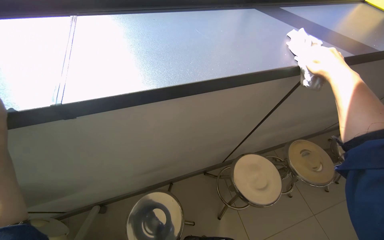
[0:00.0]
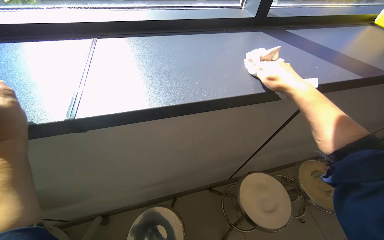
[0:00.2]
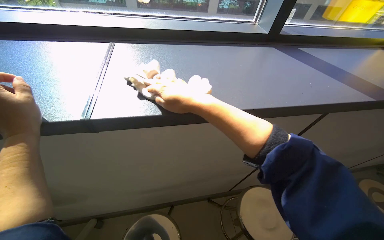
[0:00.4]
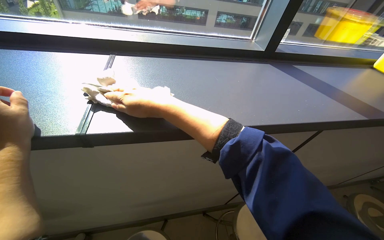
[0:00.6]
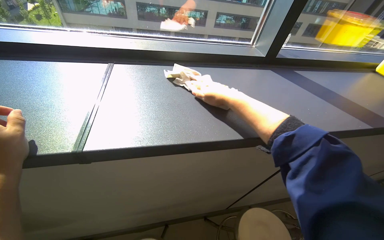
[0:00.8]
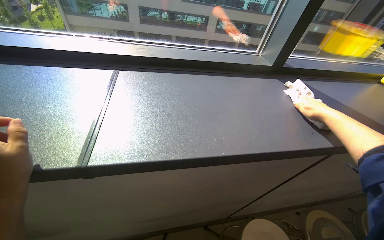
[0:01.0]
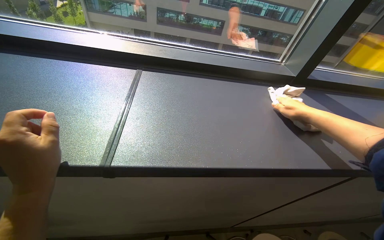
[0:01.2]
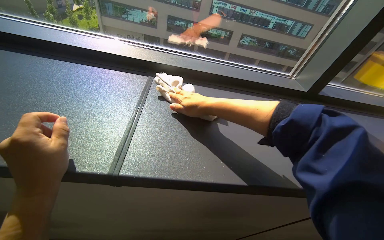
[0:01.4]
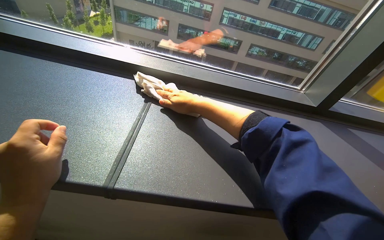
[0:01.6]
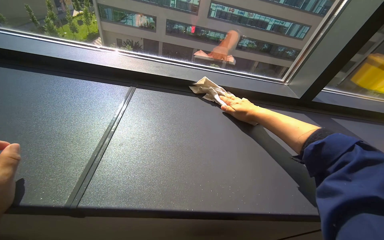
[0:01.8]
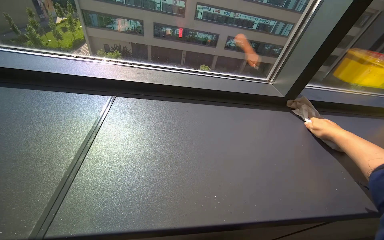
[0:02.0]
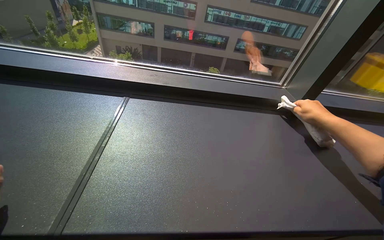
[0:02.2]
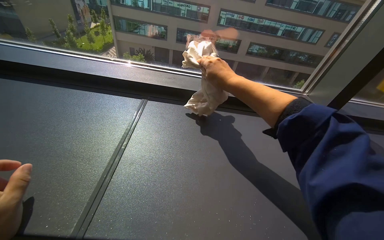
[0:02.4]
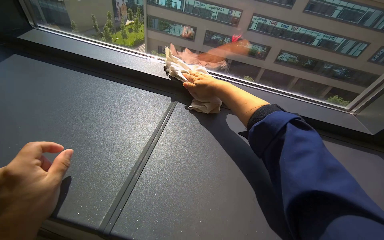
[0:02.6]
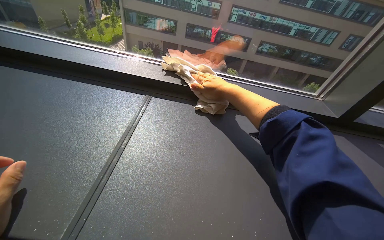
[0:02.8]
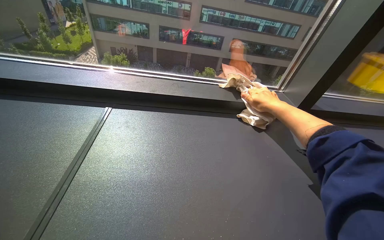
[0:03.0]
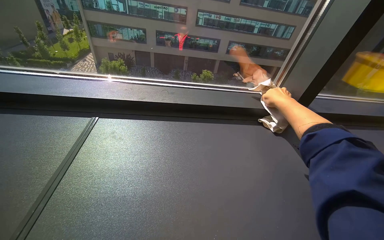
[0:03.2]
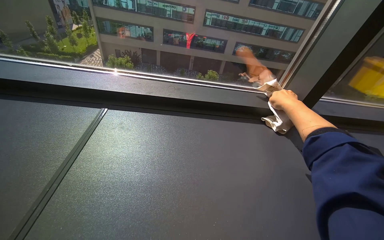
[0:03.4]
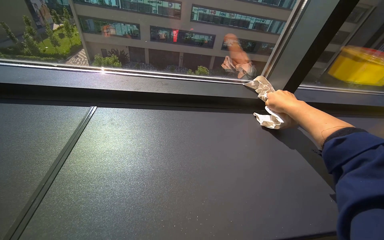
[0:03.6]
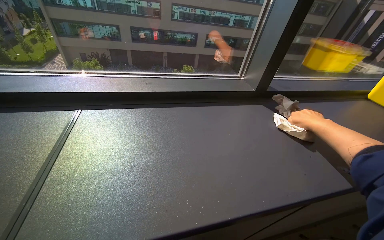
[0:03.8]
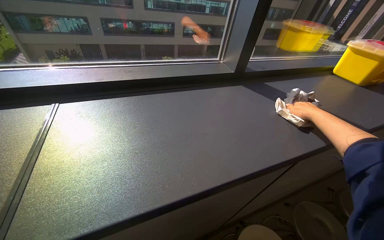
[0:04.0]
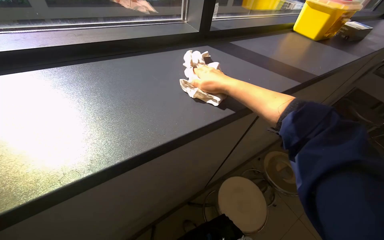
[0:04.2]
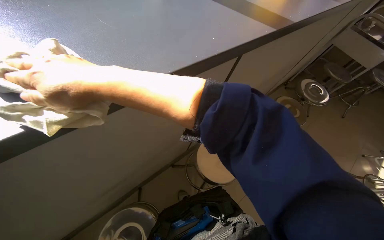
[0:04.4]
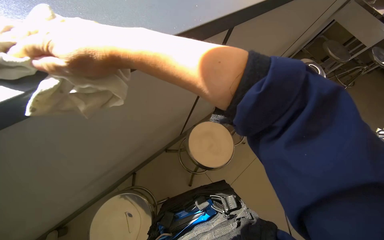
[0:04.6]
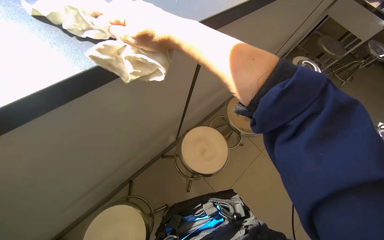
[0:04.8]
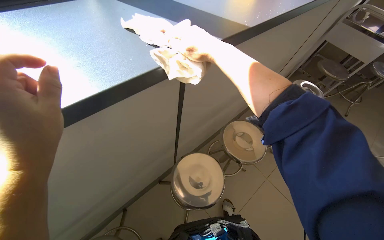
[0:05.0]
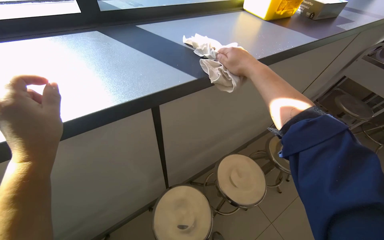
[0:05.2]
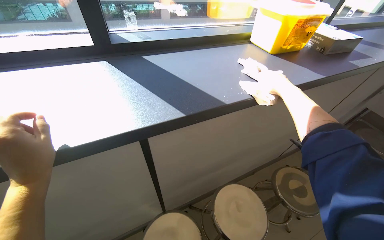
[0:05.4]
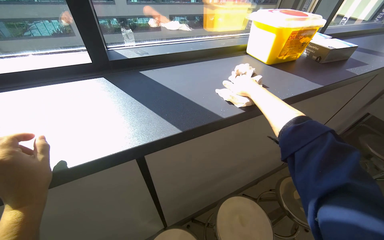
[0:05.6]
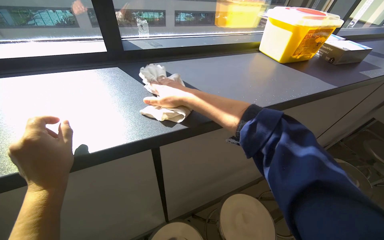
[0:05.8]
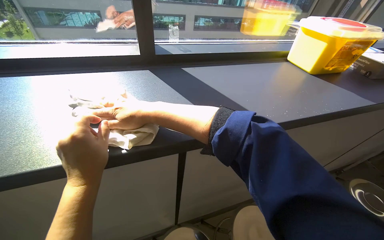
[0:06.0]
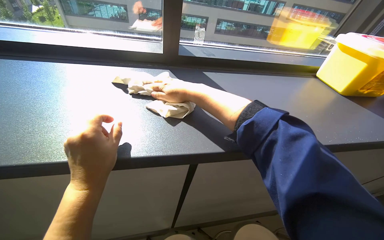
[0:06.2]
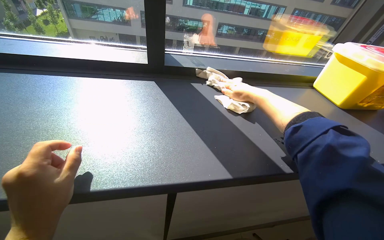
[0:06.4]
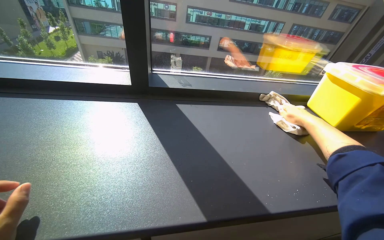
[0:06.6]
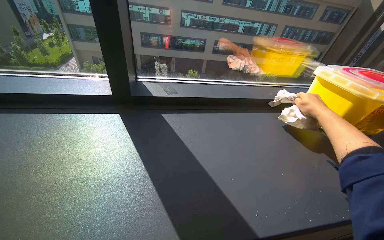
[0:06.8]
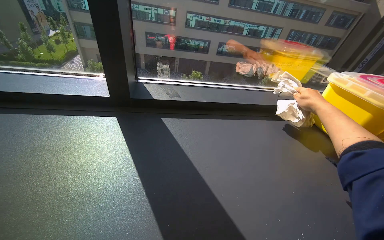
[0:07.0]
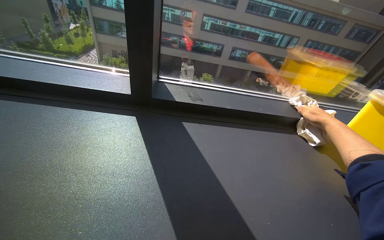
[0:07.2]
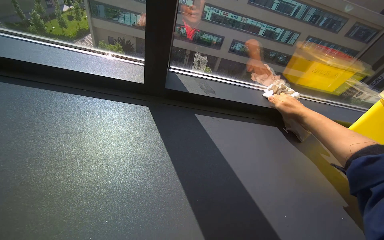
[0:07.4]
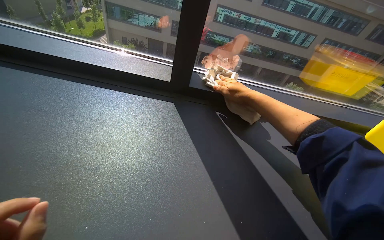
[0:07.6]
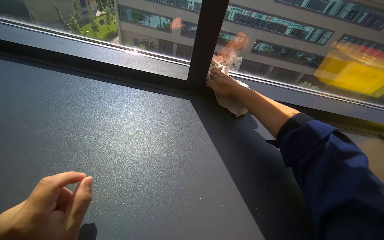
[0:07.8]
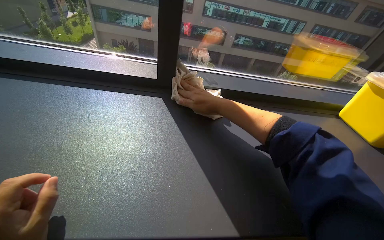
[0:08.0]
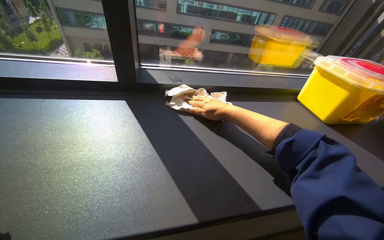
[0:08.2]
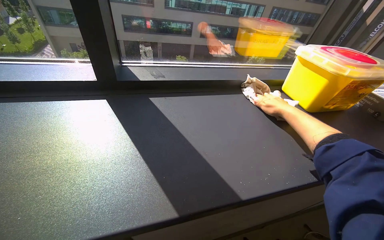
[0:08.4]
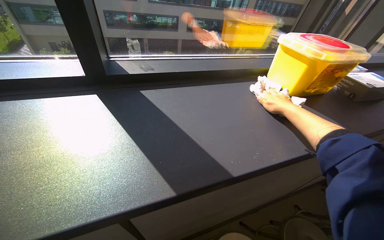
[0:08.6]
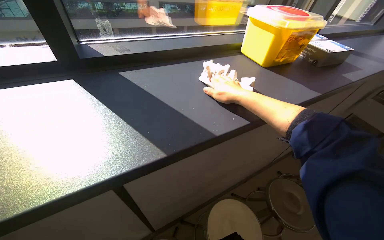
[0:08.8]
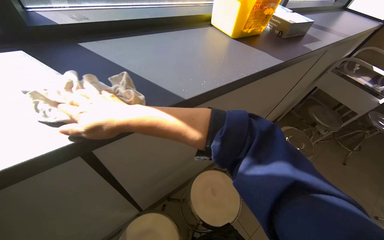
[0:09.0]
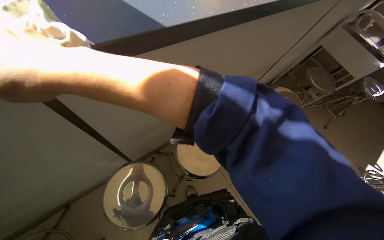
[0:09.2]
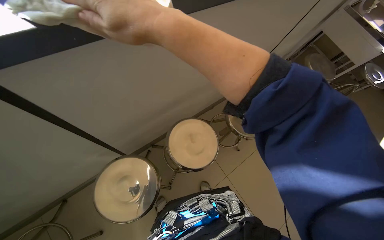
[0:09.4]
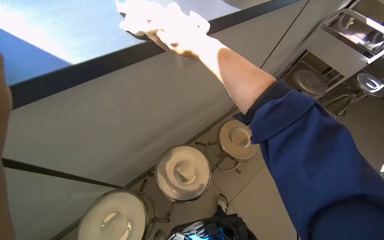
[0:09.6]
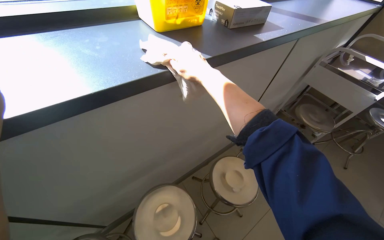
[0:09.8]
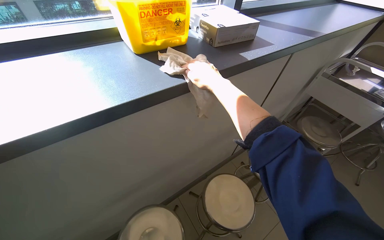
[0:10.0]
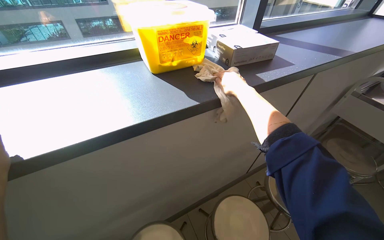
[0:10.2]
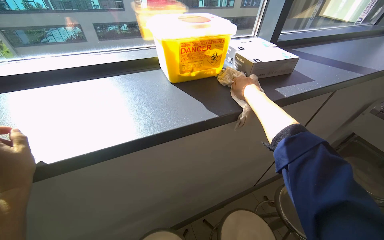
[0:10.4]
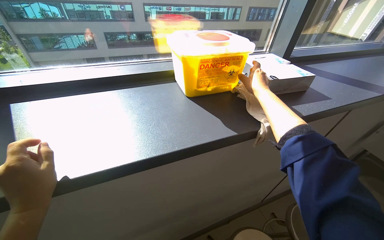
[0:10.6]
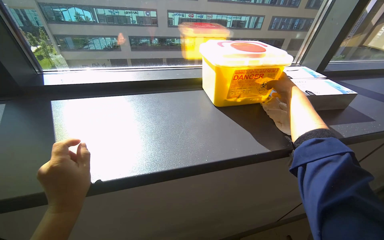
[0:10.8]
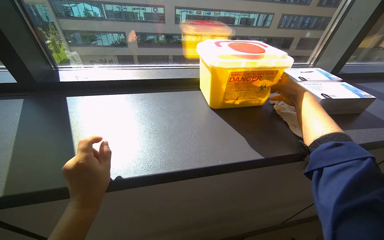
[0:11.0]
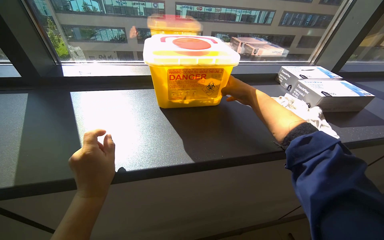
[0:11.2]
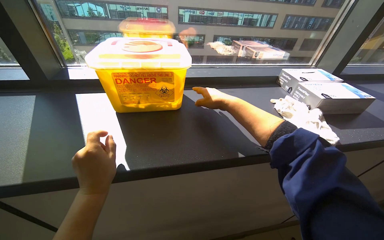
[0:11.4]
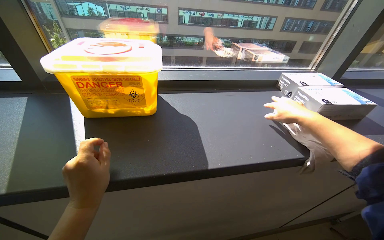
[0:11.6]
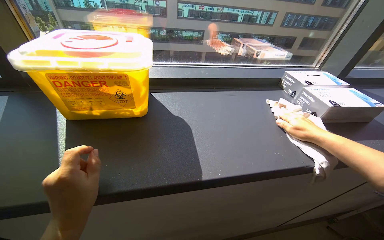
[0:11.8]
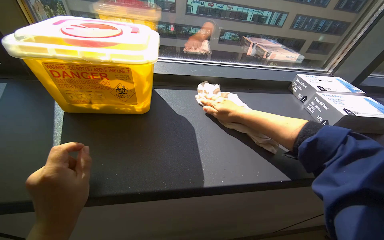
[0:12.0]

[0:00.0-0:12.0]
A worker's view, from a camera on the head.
Job: wiping surfaces.
The whole recording: Wiping laboratory counter. The worker wipes the long laboratory counter with a cloth, moving items to clean underneath them.
0:00.0 to 0:01.6: The view tips upward by roughly 20 degrees.
0:03.0 to 0:04.4: The head turns to the right by some 35 degrees. The camera pitches downward, by roughly 20 degrees.
0:04.4 to 0:06.0: The head rotates some 20 degrees to the left. The camera pitches upward, by about 20 degrees. The right hand moves some 50 cm to the right and comes back.
0:06.0 to 0:07.6: The right hand moves to the right, about 20 cm.
0:07.6 to 0:09.0: The head rotates some 40 degrees to the right. The view tilts approximately 10 degrees downward.
0:10.4 to 0:12.0: The right hand goes left and right, approximately 25 cm each way, reversing 2 times.

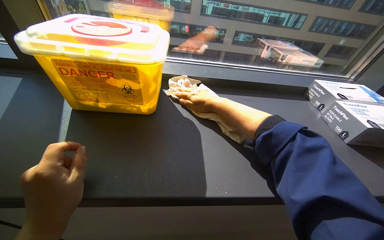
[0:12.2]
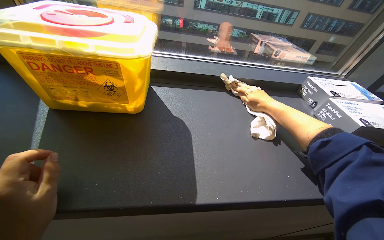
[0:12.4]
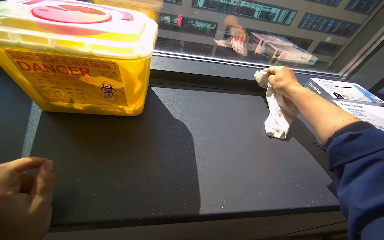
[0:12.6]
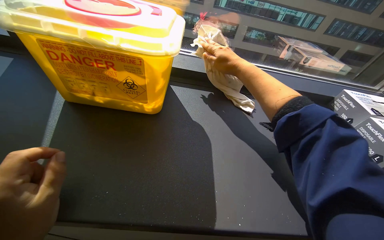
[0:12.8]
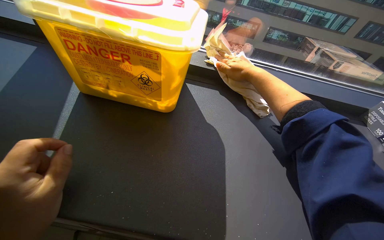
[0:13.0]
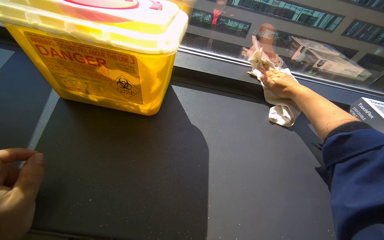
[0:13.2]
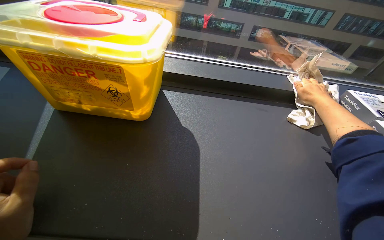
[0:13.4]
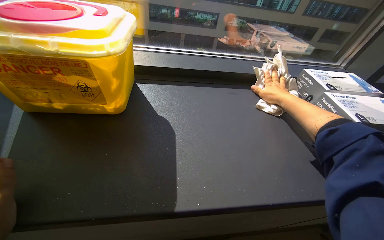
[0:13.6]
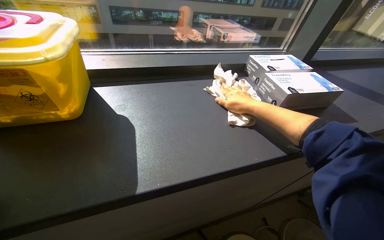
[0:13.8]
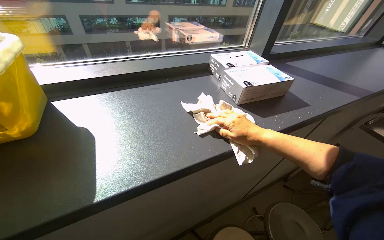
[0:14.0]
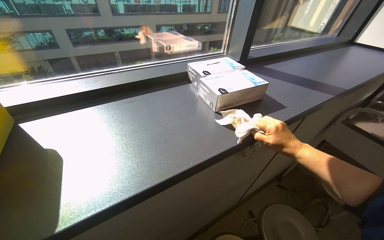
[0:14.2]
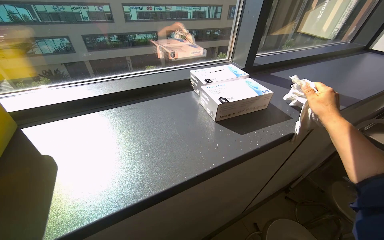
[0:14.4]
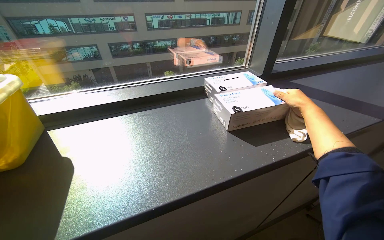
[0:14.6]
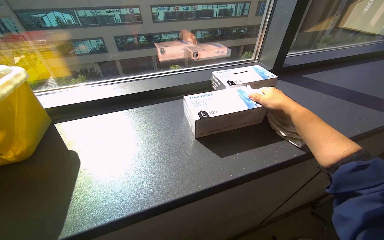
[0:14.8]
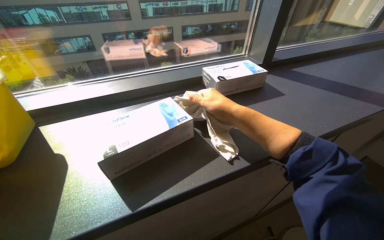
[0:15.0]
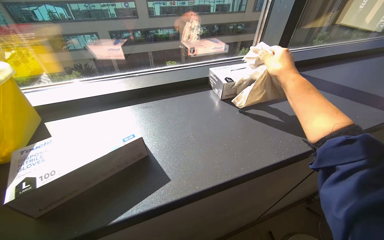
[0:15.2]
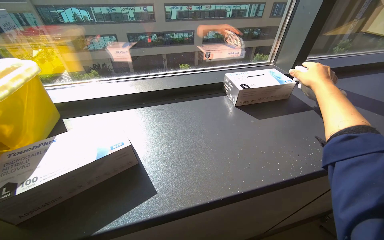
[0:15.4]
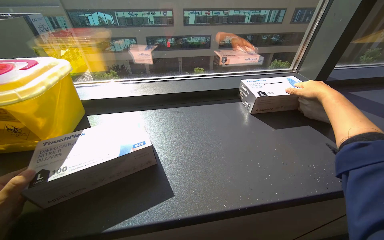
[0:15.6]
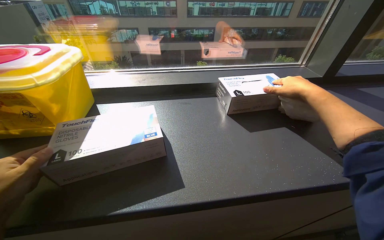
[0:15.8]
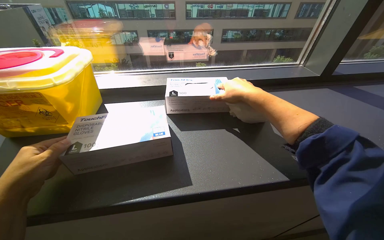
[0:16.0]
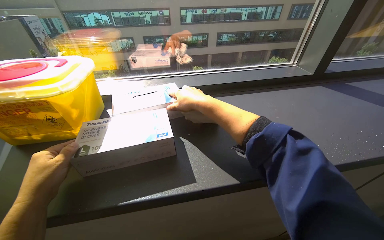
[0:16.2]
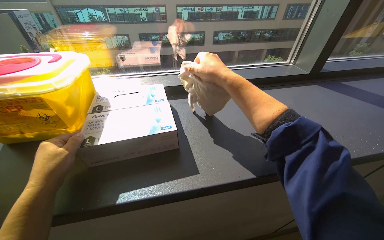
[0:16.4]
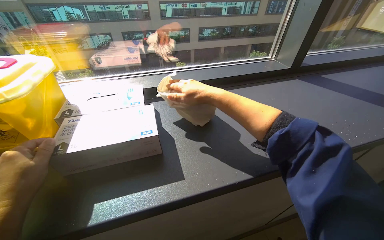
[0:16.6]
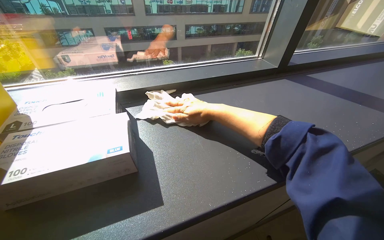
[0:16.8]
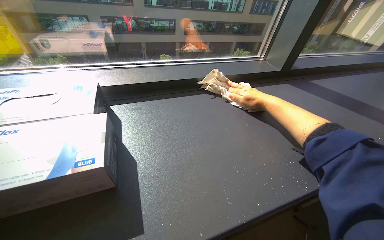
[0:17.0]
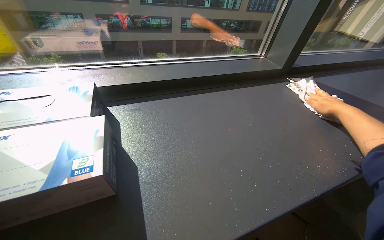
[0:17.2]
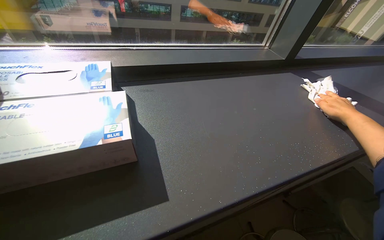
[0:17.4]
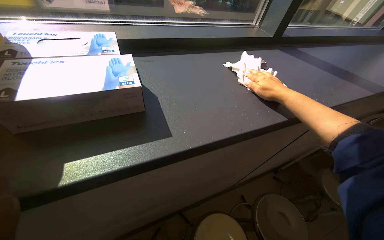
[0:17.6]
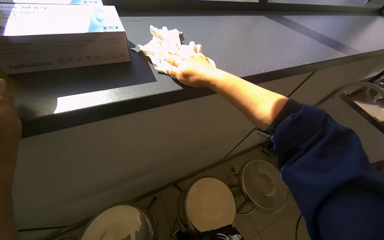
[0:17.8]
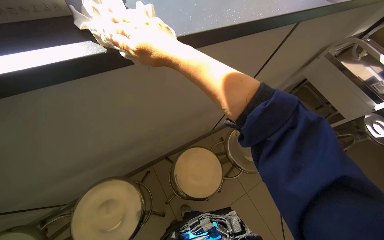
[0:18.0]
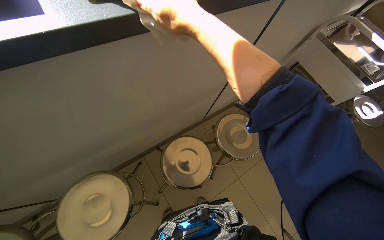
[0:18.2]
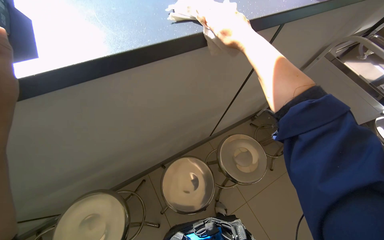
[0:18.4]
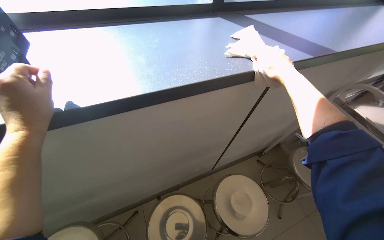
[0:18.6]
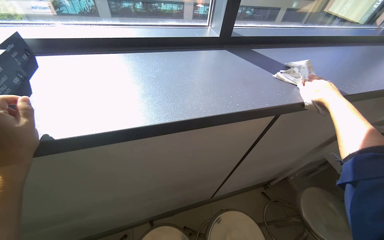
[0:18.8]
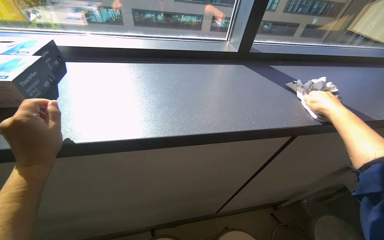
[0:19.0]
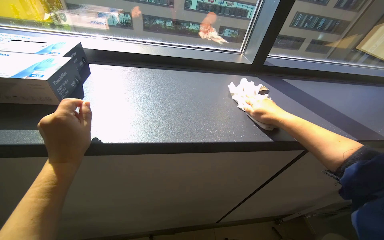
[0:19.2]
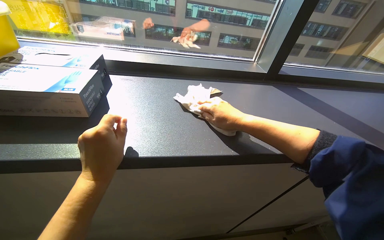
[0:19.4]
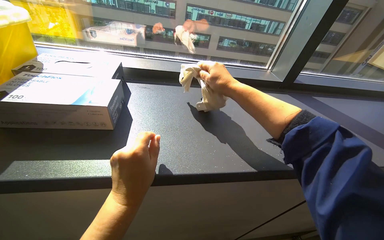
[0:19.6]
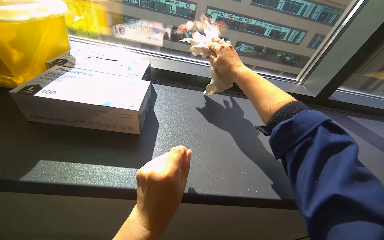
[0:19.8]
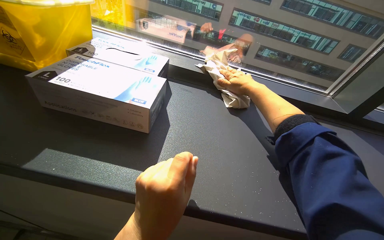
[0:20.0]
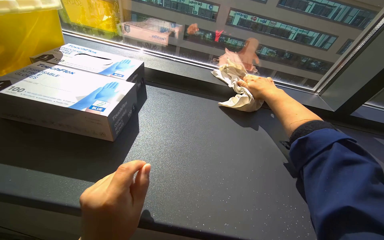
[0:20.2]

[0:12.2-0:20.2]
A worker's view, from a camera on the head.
Job: wiping surfaces.
The whole recording: Wiping laboratory counter. The worker wipes the long laboratory counter with a cloth, moving items to clean underneath them.
0:13.8 to 0:15.4: The right hand swings left and right, approximately 30 cm each way, with 2 reversals.
0:15.4 to 0:17.0: The right hand heads to the left, covering approximately 10 cm.
0:17.0 to 0:18.6: The view tips downward by some 10 degrees. The right hand moves left and right over roughly 50 cm, changing direction 2 times.
0:18.6 to 0:20.2: The head turns to the left by some 30 degrees. The camera pitches upward, by roughly 15 degrees. The right hand swings left and right, some 30 cm each way, with 2 reversals.
